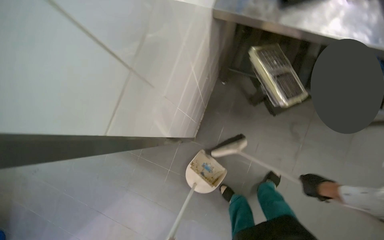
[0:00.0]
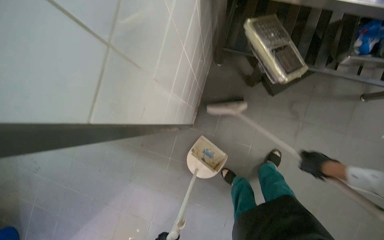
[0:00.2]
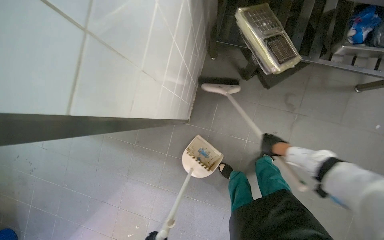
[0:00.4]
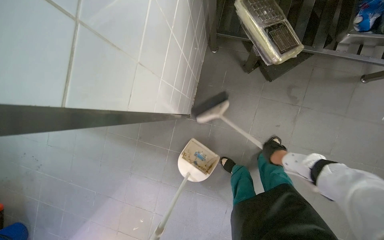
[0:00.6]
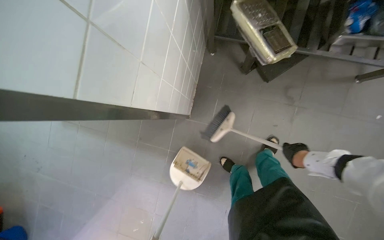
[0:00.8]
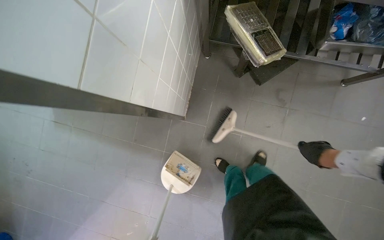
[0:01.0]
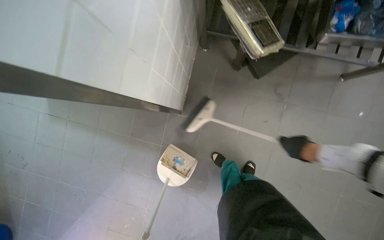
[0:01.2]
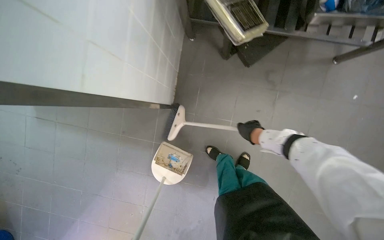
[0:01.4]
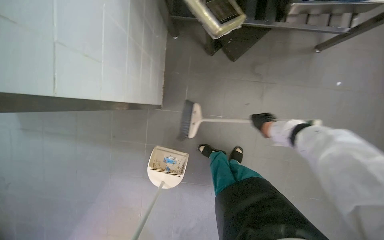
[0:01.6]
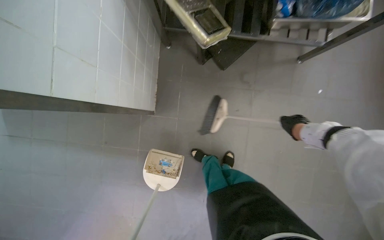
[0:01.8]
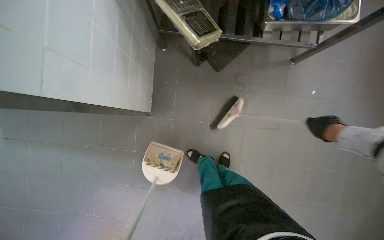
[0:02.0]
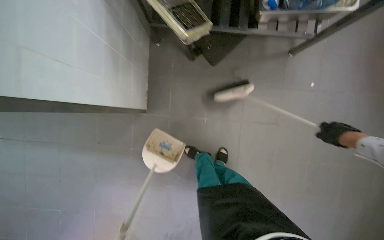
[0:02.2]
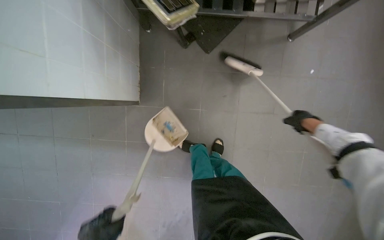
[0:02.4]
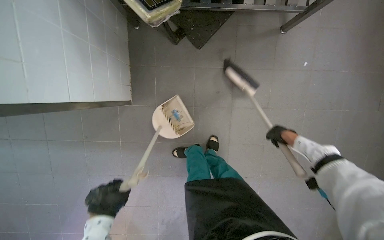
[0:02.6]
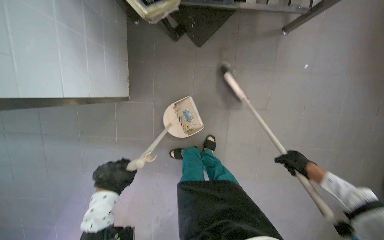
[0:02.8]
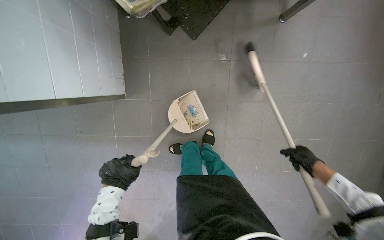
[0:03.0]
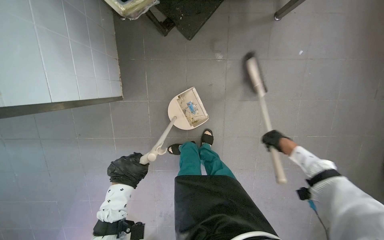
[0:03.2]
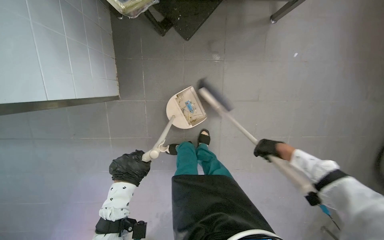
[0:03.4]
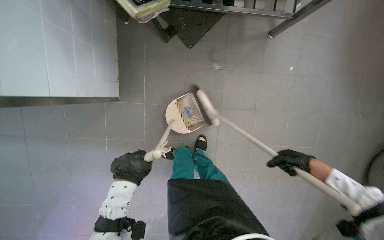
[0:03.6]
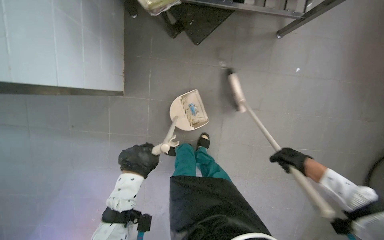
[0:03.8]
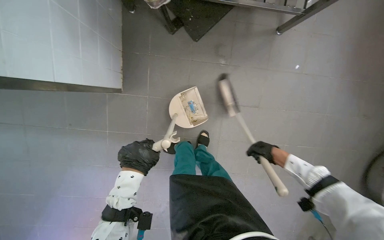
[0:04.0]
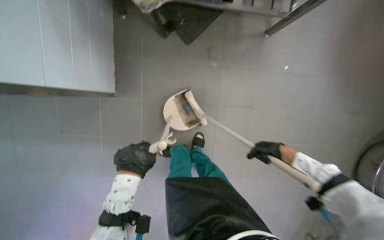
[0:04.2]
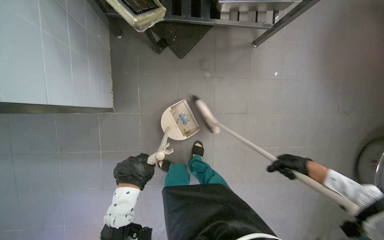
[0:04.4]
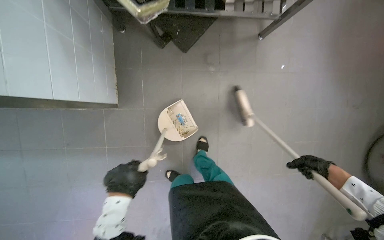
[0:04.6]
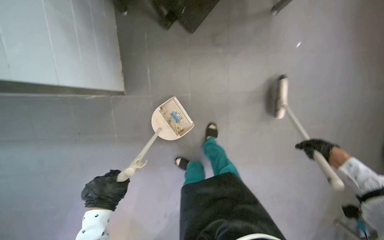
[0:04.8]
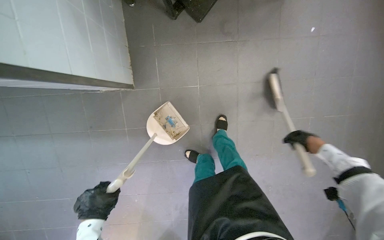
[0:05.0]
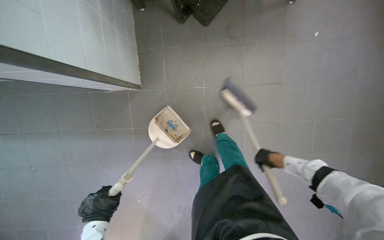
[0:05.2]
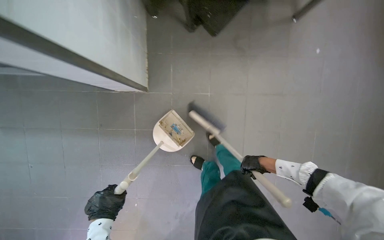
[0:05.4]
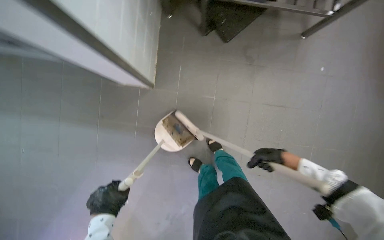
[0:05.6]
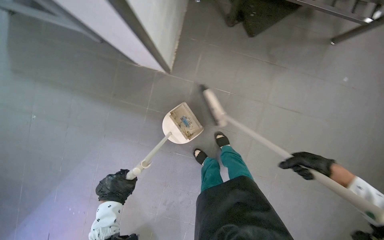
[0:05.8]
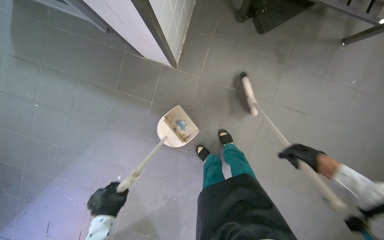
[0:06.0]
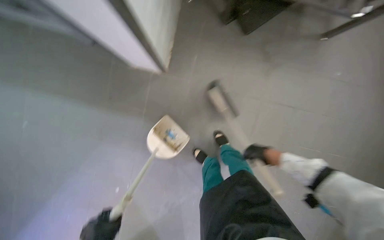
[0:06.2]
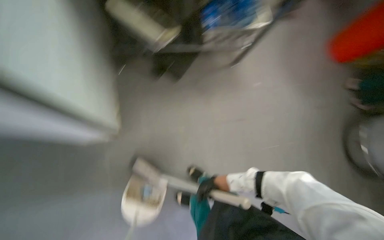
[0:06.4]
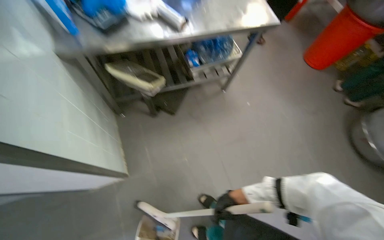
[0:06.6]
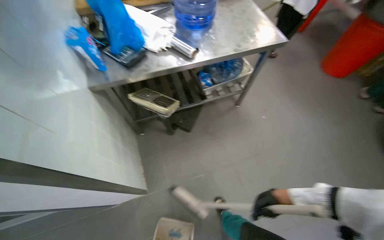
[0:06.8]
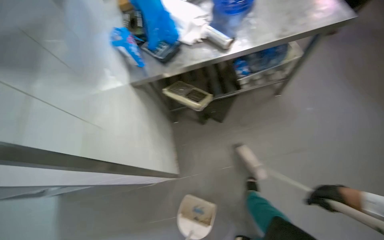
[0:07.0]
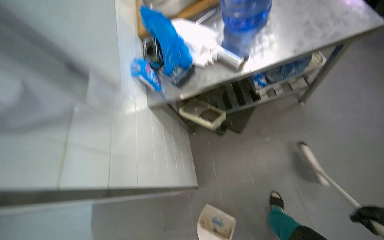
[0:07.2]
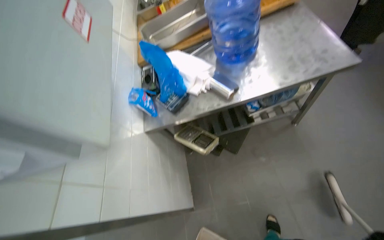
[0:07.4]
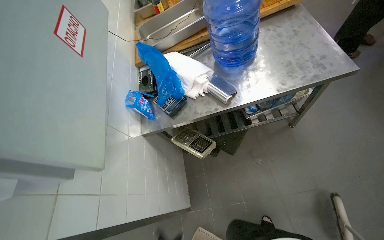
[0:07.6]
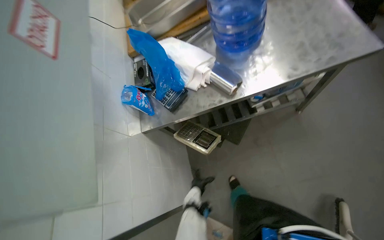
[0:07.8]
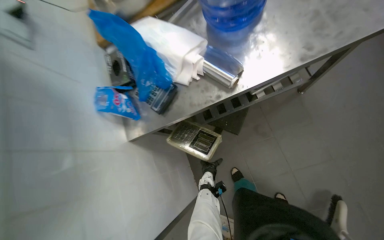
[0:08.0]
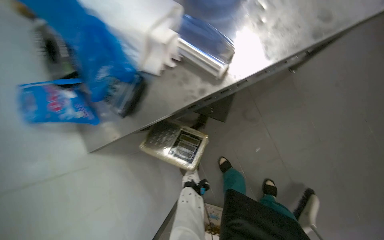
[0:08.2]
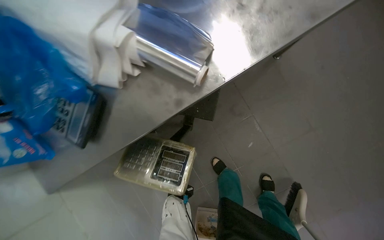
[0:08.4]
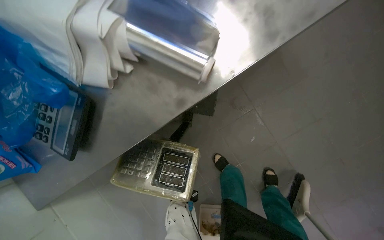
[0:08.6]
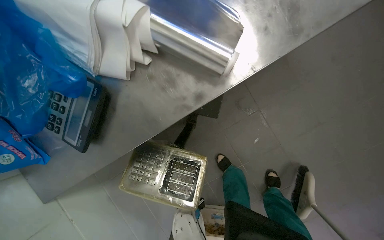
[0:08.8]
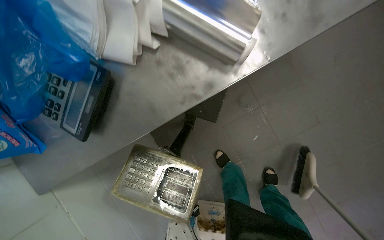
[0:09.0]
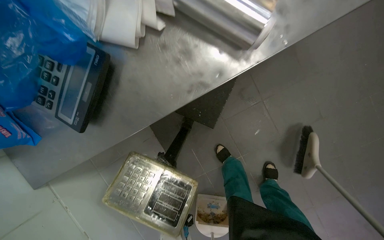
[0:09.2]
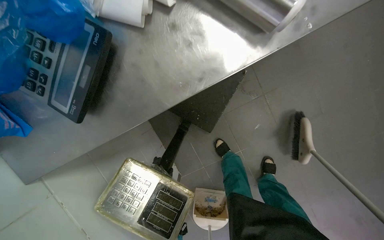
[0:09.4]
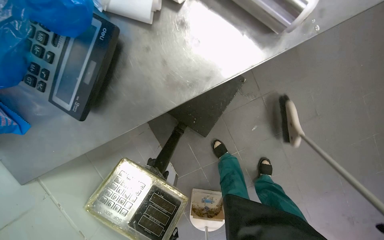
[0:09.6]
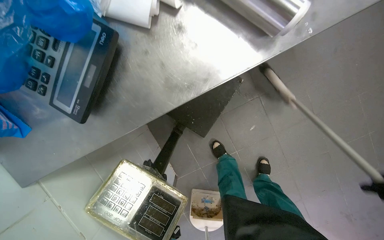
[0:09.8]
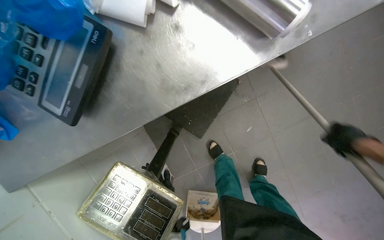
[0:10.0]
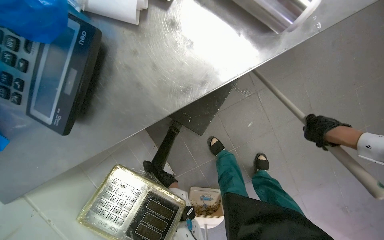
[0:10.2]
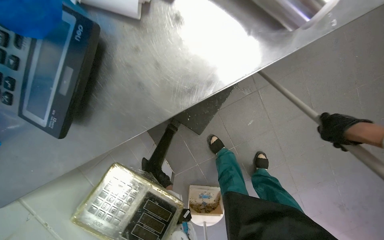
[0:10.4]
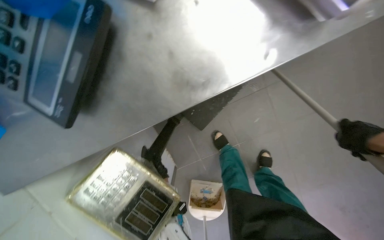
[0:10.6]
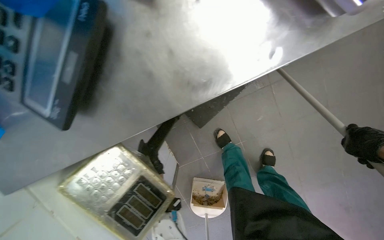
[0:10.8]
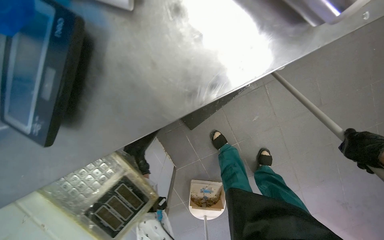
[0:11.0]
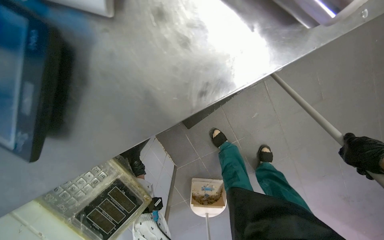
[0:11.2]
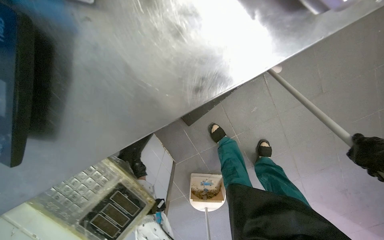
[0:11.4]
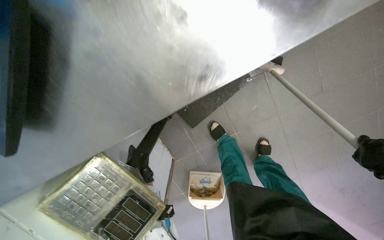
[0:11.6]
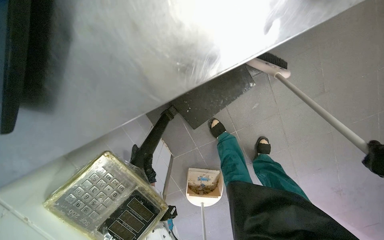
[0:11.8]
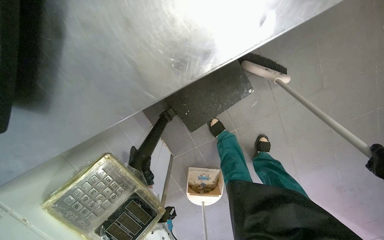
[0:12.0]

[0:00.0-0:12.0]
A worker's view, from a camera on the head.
Job: sweeping floor.
The whole recording: Sweeping kitchen floor. The worker sweeps the kitchen floor with a broom and dustpan, moving chairs to clean underneath them.
0:00.0 to 0:01.6: The right hand heads farther from the camera, covering roughly 10 cm.
0:01.6 to 0:03.0: The right hand shifts some 40 cm to the right and down the picture.
0:04.4 to 0:06.0: The right hand goes to the left and returns, roughly 10 cm each way; the left hand goes roughly 20 cm down the picture.
0:06.0 to 0:07.6: The head travels some 50 cm. The camera is aimed roughly 15 degrees further to the left. The camera pitches upward, by approximately 25 degrees. The scene rotates counterclockwise by approximately 40 degrees.
0:07.6 to 0:09.0: The camera is carried approximately 60 cm. The head rotates approximately 25 degrees to the right. The view tips downward by about 25 degrees.

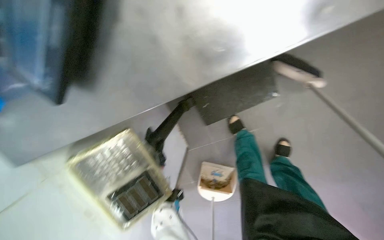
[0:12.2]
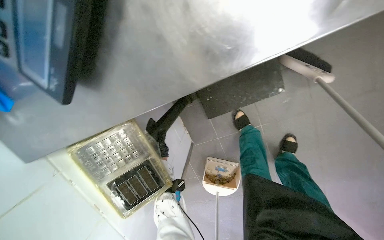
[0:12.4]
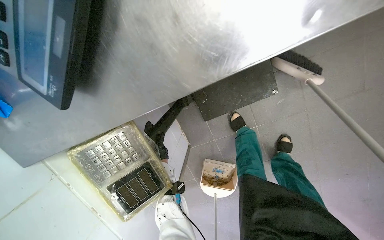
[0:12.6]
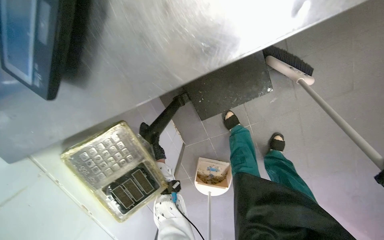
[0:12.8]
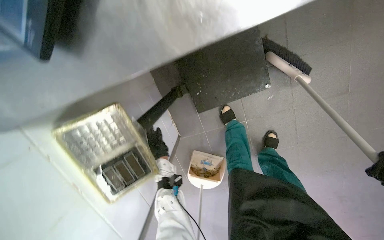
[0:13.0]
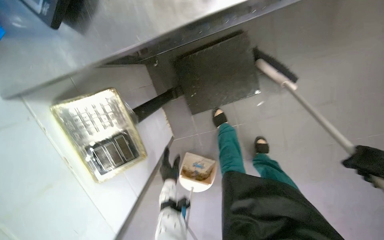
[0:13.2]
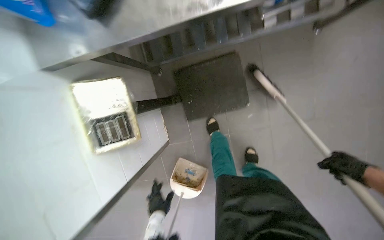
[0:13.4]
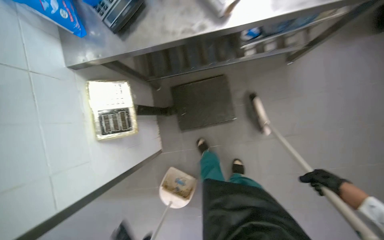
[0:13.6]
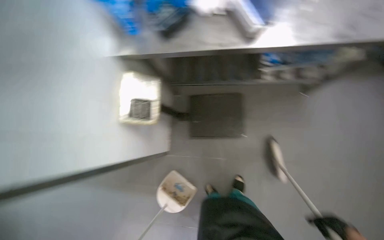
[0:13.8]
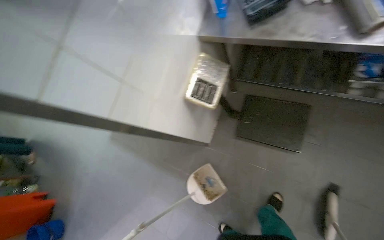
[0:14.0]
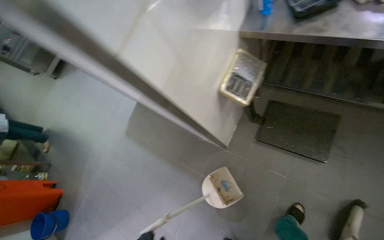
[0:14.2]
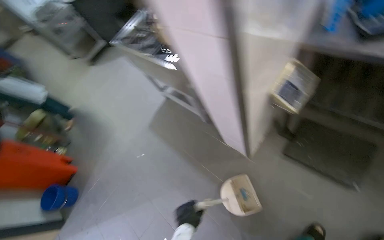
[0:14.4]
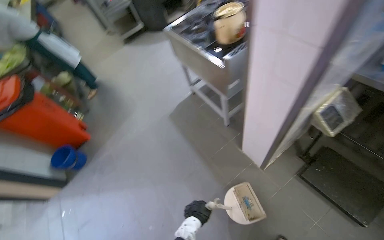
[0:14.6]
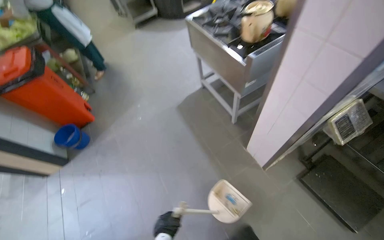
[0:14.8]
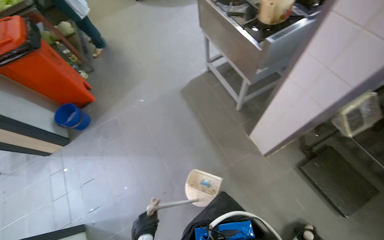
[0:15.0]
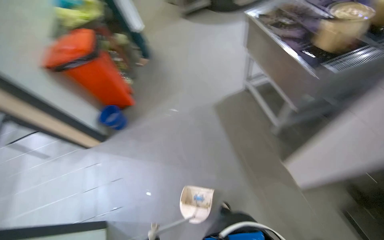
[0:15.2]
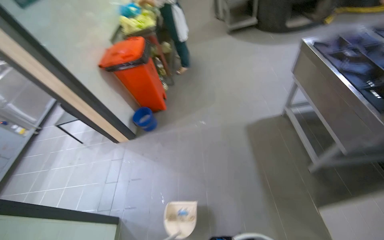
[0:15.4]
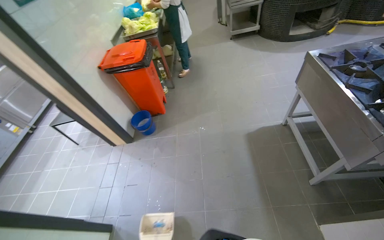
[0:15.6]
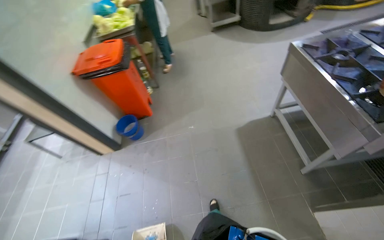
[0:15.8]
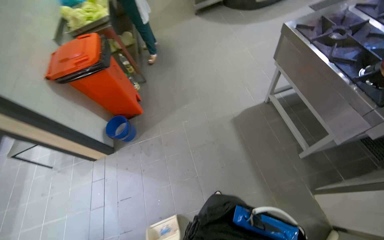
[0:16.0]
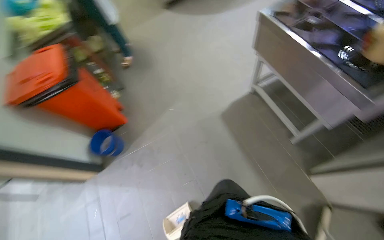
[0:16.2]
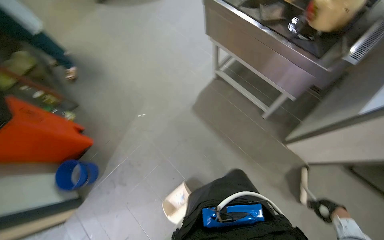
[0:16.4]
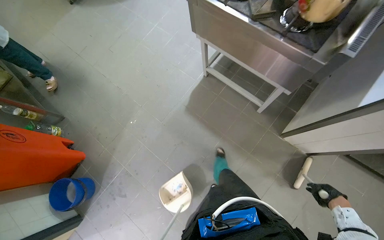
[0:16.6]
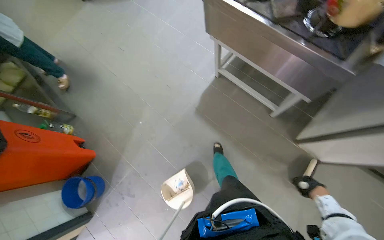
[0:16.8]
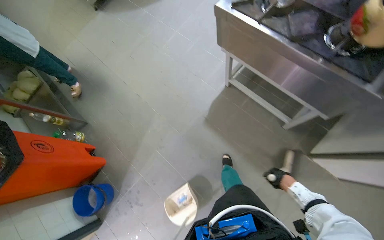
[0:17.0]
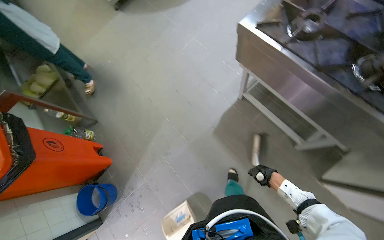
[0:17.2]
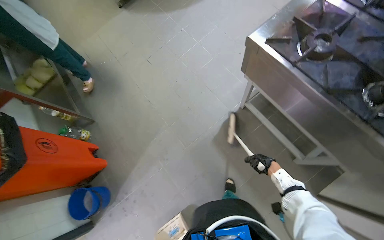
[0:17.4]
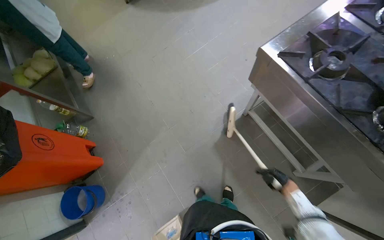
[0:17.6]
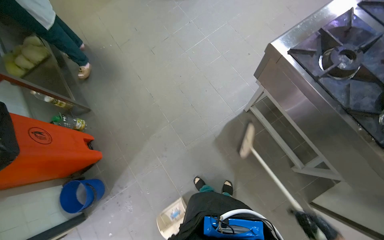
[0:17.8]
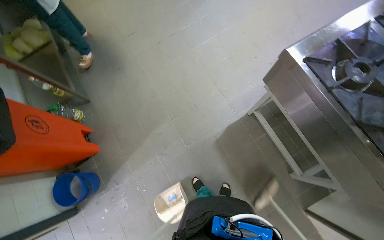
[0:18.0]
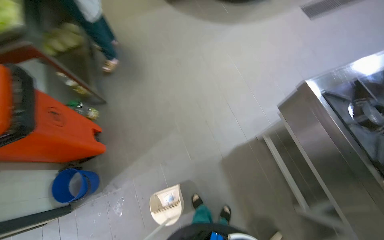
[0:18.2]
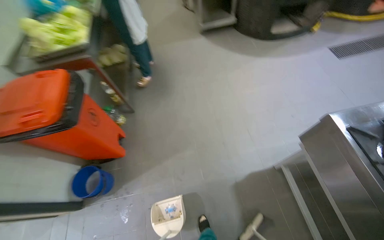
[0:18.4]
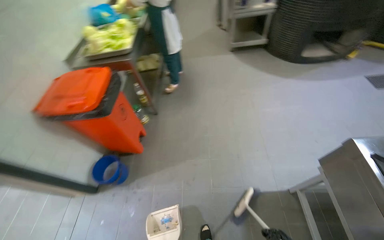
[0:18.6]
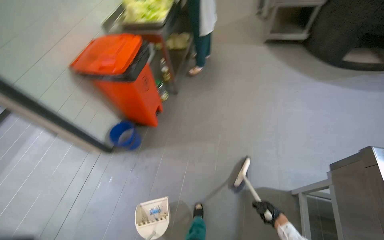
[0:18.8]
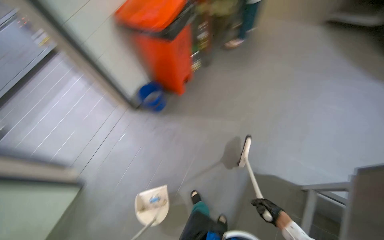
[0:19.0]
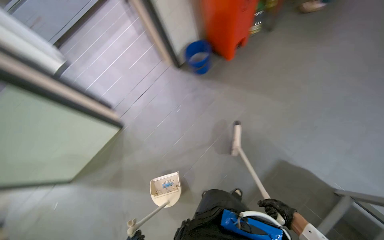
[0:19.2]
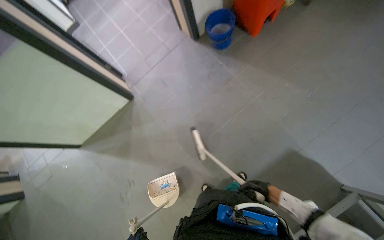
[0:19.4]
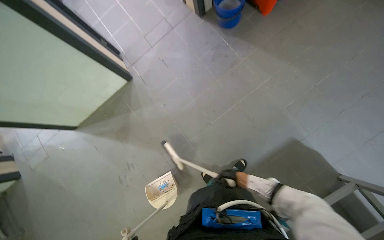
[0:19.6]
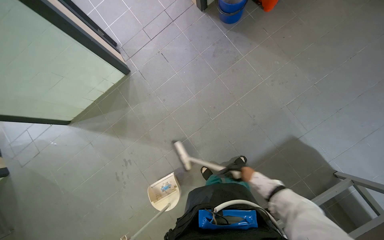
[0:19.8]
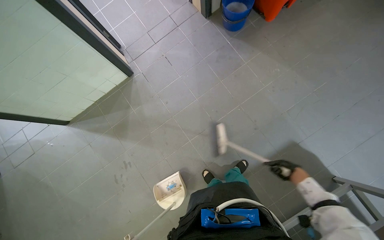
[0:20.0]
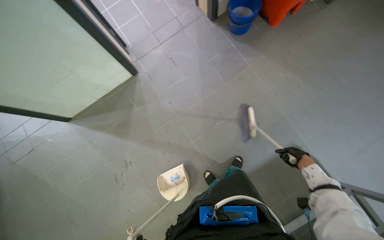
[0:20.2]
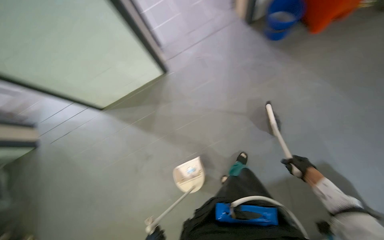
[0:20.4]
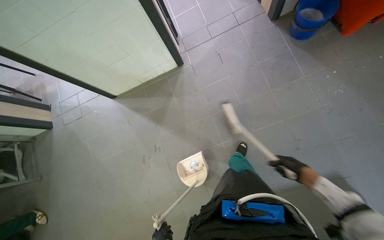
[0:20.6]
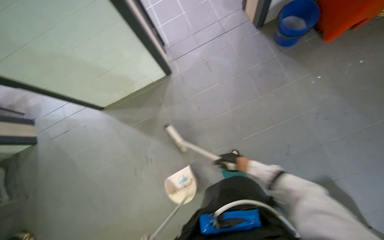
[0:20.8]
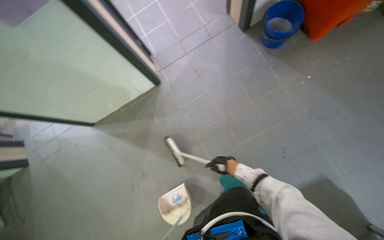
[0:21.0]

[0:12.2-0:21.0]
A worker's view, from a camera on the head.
Job: sweeping floor.
The whole recording: Sweeping kitchen floor. The worker sweeps the kitchen floor with a broom and dustpan, moving chairs to clean underneath them.
0:12.2 to 0:13.6: The wearer moves roughly 40 cm. The view tips upward by approximately 20 degrees.
0:13.6 to 0:15.2: The camera is carried some 1 m. The wearer's head swings about 80 degrees to the left.
0:15.2 to 0:16.6: The head travels some 60 cm. The head turns to the right by some 35 degrees.
0:16.6 to 0:18.0: The camera travels some 50 cm.
0:18.0 to 0:19.6: The head rotates about 70 degrees to the left.
0:19.6 to 0:21.0: The right hand heads up the picture, covering about 30 cm, and moves about 10 cm to the right and comes back.
